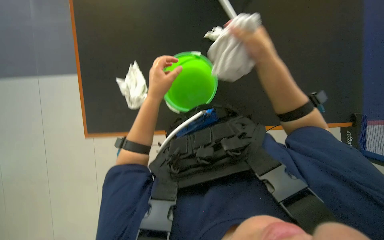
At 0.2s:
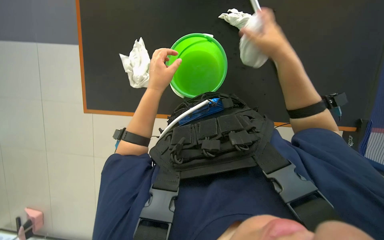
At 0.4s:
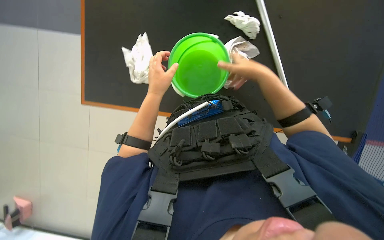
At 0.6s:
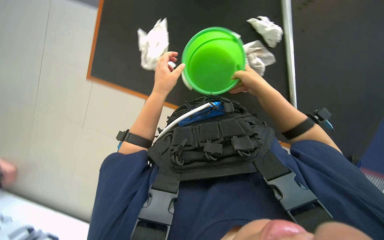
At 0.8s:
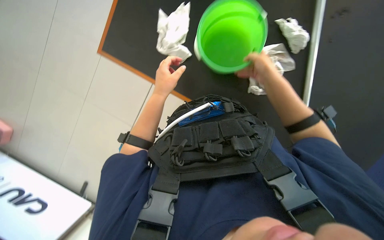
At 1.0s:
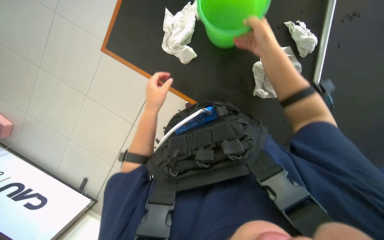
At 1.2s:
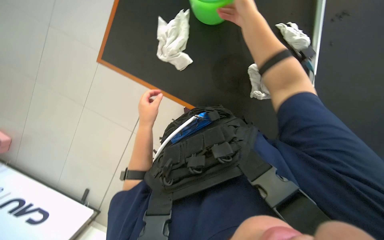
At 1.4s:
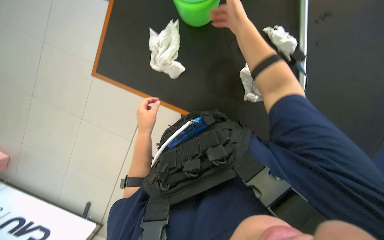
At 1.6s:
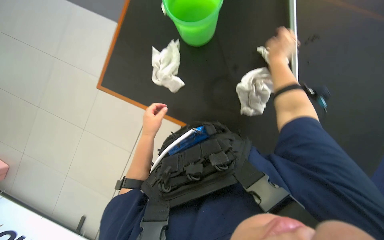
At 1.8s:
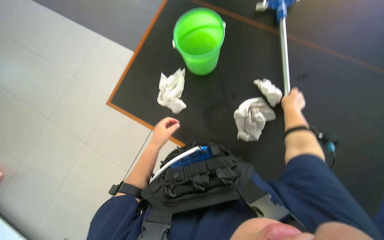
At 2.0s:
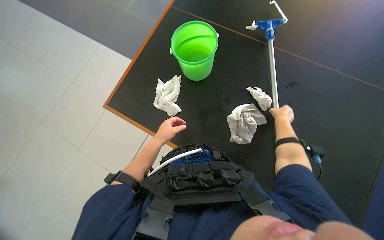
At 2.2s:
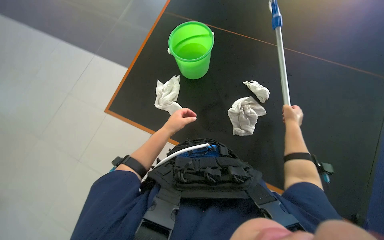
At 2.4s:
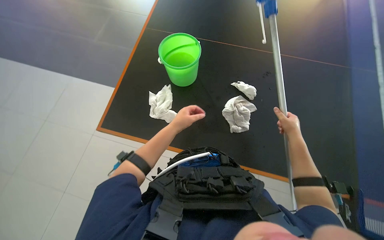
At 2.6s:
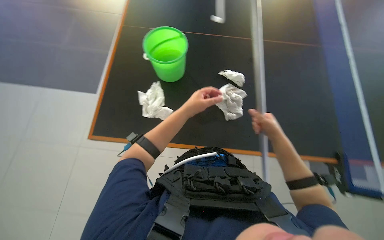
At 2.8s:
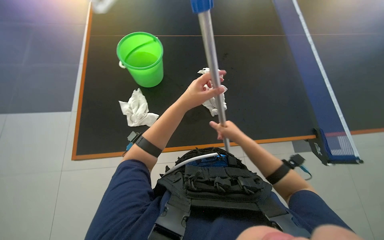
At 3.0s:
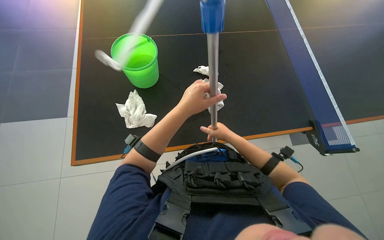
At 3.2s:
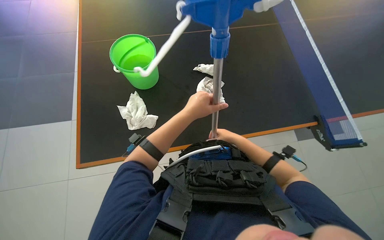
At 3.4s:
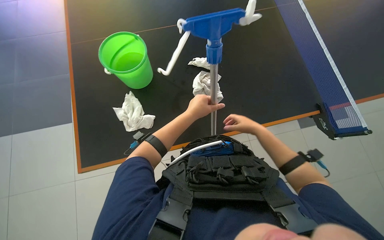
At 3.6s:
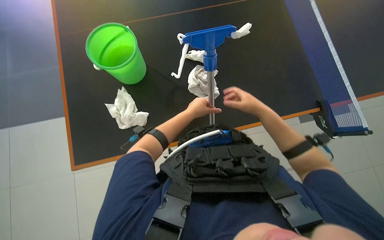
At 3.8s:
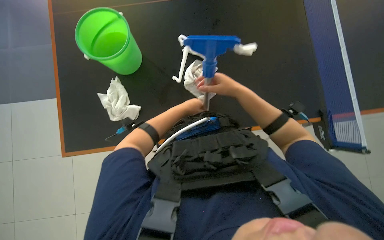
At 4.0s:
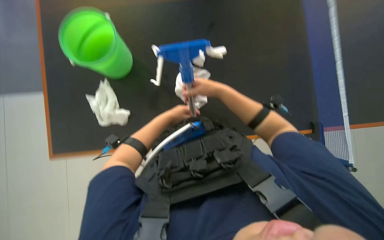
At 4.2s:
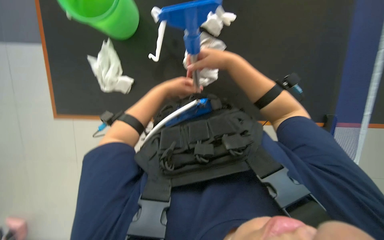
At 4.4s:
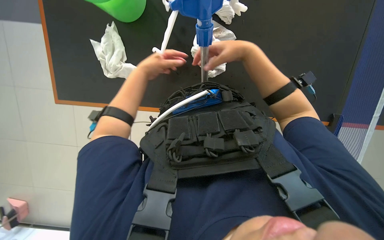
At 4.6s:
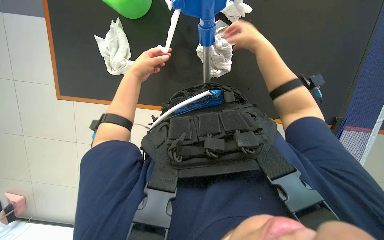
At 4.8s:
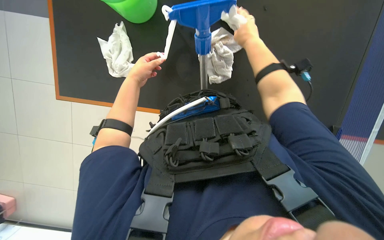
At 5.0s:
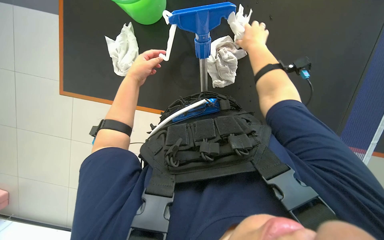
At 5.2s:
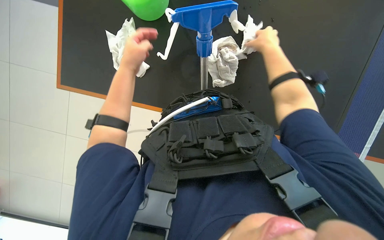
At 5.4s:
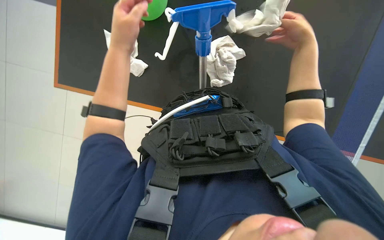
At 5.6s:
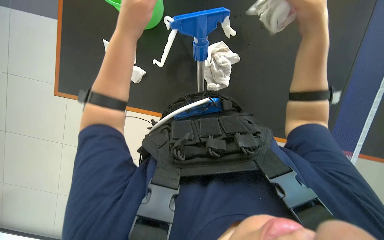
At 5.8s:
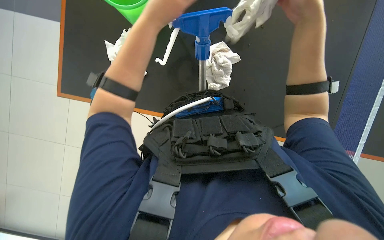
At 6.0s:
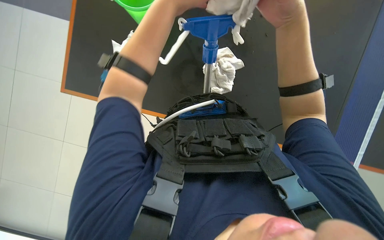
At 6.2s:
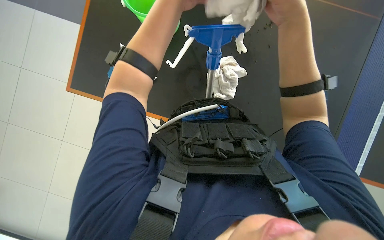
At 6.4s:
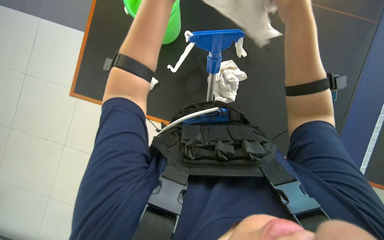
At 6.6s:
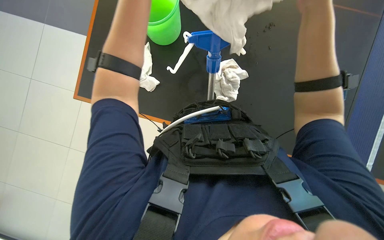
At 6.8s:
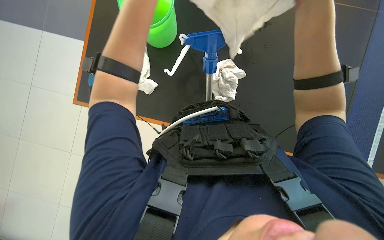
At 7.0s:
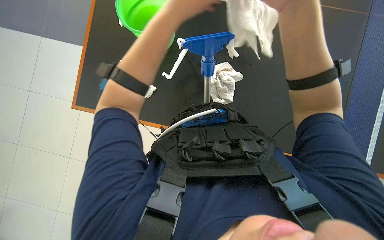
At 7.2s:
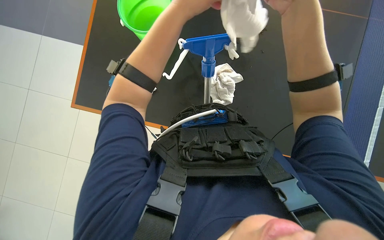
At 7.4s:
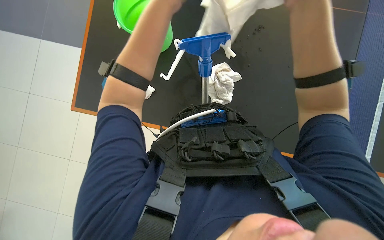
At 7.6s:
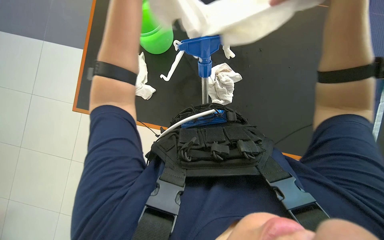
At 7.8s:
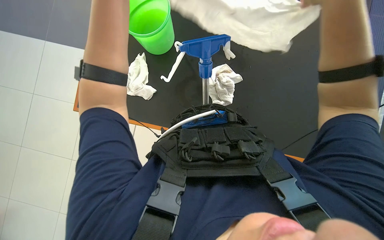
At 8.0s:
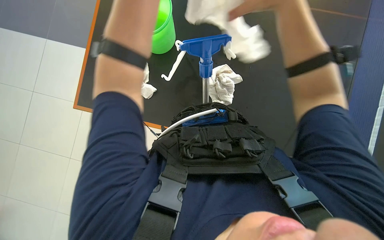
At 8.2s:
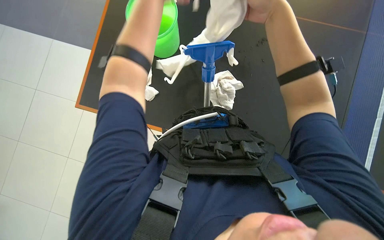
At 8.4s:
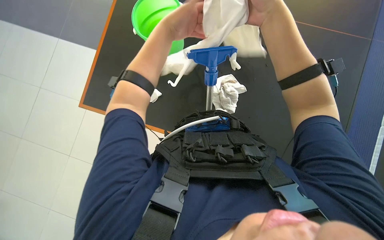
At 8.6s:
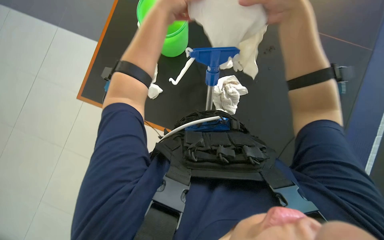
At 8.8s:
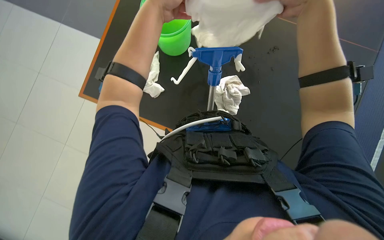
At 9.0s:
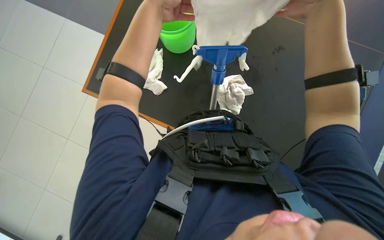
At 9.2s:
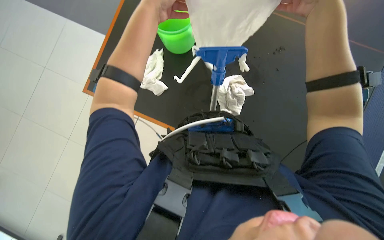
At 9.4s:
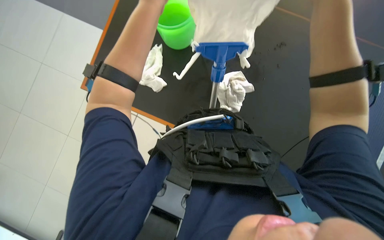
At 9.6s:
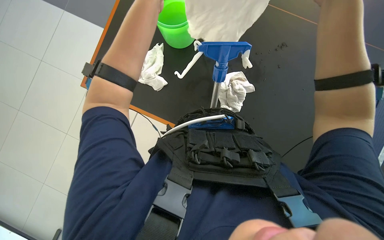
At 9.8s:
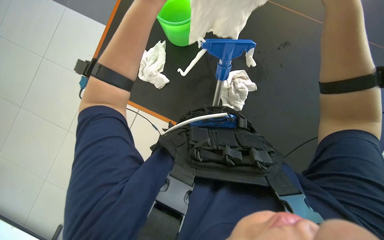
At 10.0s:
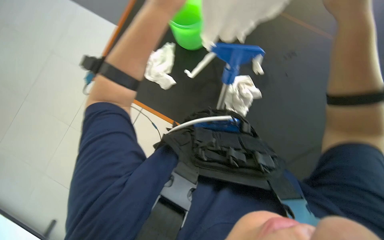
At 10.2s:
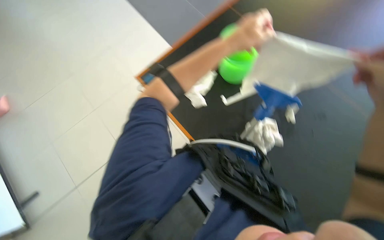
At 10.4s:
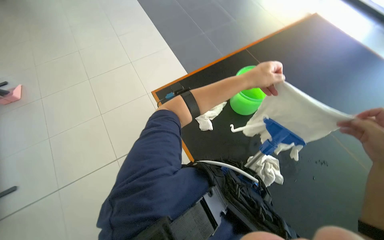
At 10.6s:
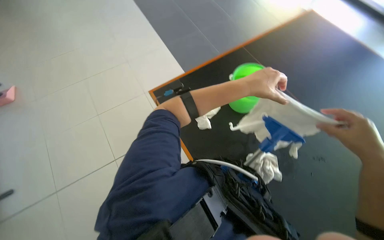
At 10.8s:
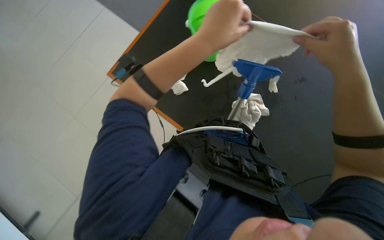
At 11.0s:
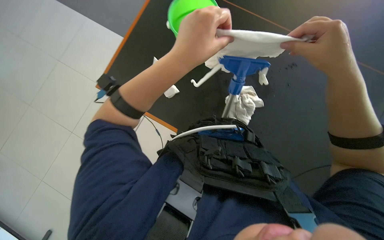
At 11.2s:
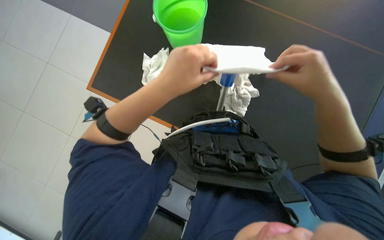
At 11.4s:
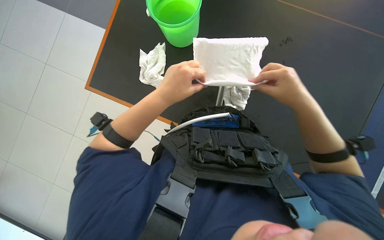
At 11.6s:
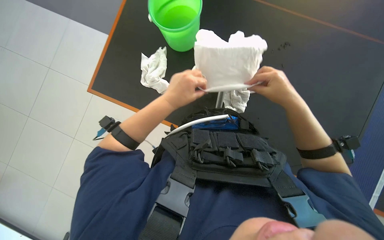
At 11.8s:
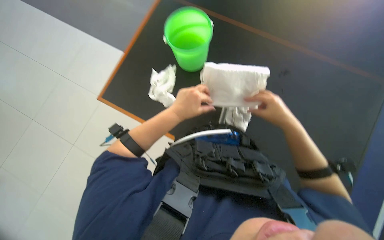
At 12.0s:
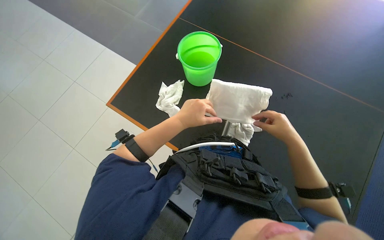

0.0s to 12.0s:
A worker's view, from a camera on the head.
Job: preparing cleaning supplies.
The whole recording: Preparing cleaning mop and bucket. The worker removes the cloth from the mop, wrings it in a bucket, and reattaches it.
0.0s to 1.6s: The right hand goes up the picture and returns, roughly 15 cm each way.
1.6s to 3.0s: The wearer looks roughly 35 degrees further to the right.
3.0s to 4.4s: The view tilts roughly 25 degrees downward. The right hand shifts roughly 25 cm up the picture, while the left hand travels farther from the camera and back again, roughly 30 cm each way.
4.4s to 6.0s: The right hand travels nearer to the camera by roughly 15 cm.
9.0s to 10.4s: The view tips upward by roughly 20 degrees. The scene turns approximately 35 degrees clockwise in the picture.
10.4s to 12.0s: Everything in view rotates some 25 degrees counterclockwise.

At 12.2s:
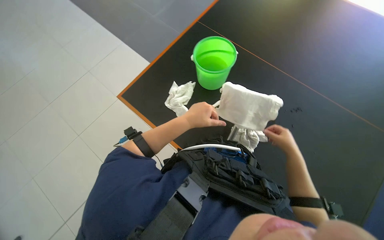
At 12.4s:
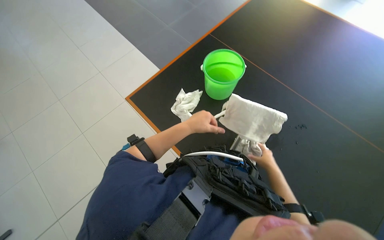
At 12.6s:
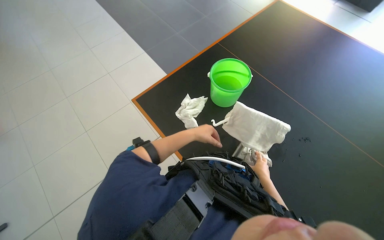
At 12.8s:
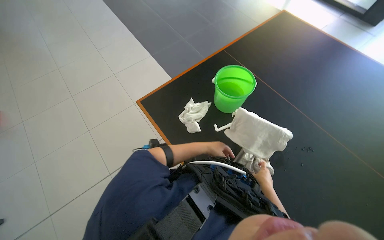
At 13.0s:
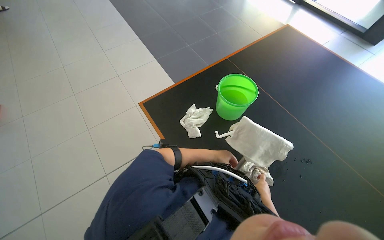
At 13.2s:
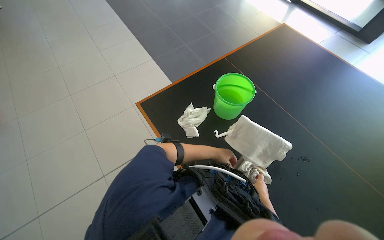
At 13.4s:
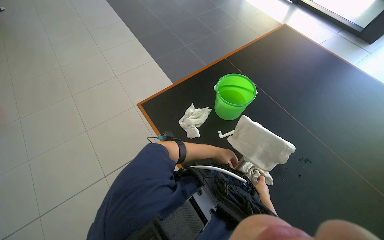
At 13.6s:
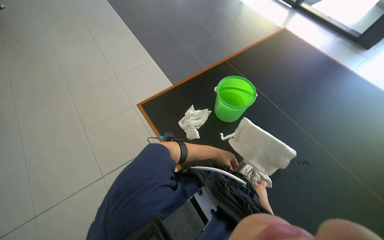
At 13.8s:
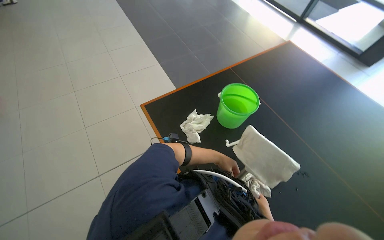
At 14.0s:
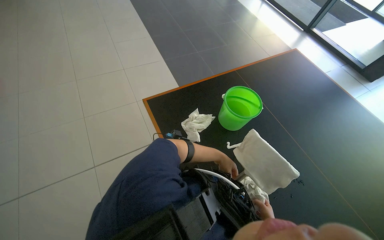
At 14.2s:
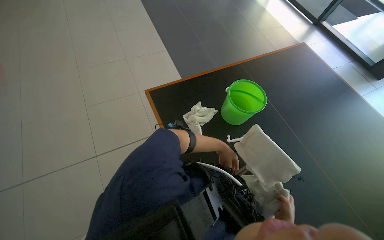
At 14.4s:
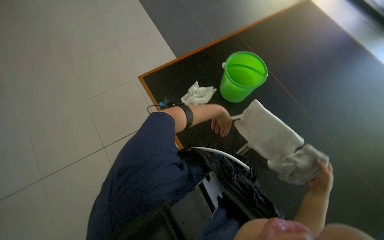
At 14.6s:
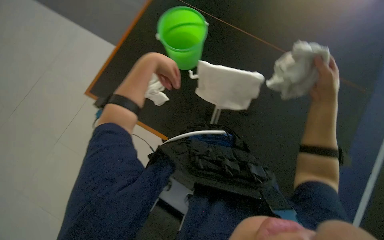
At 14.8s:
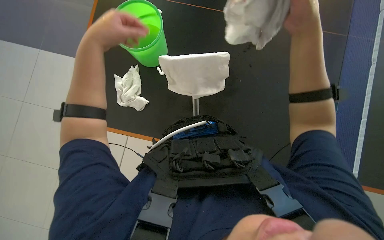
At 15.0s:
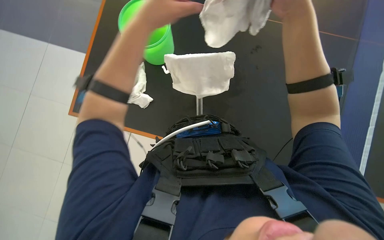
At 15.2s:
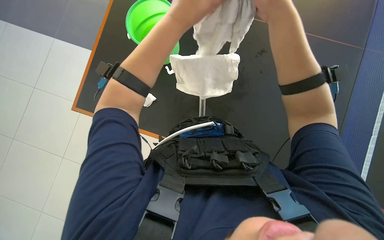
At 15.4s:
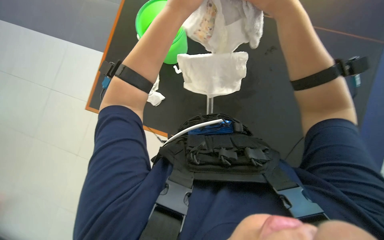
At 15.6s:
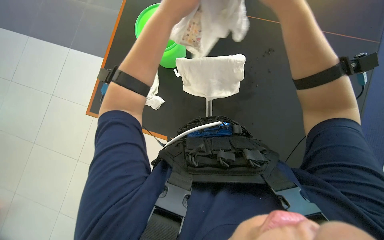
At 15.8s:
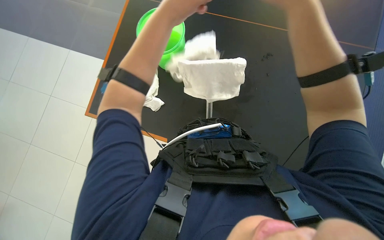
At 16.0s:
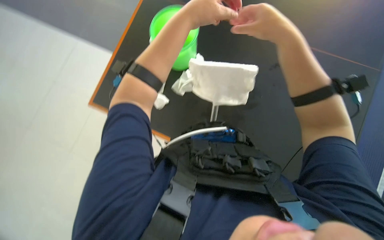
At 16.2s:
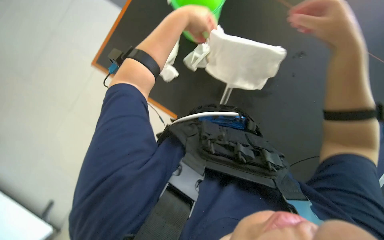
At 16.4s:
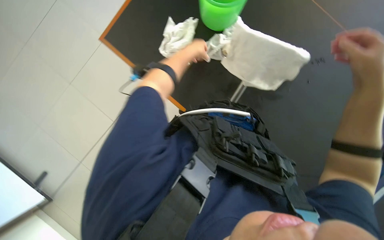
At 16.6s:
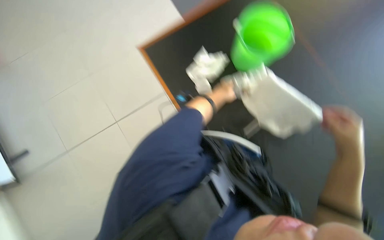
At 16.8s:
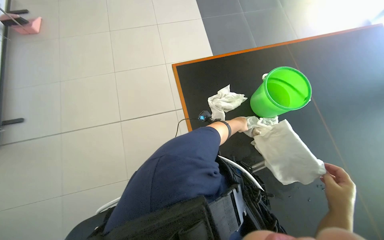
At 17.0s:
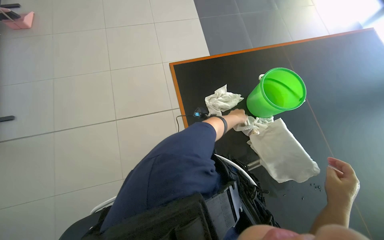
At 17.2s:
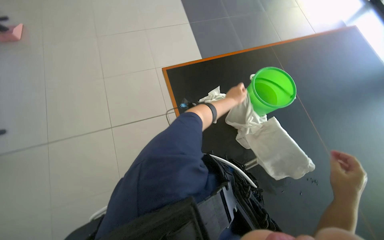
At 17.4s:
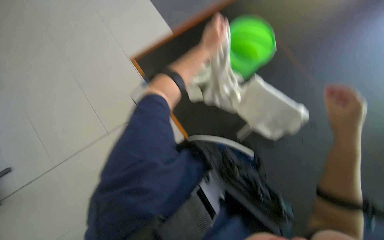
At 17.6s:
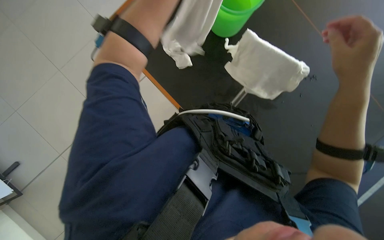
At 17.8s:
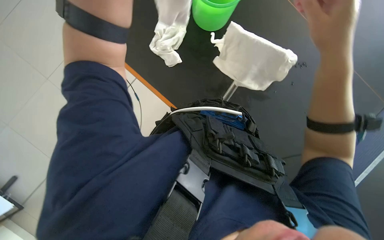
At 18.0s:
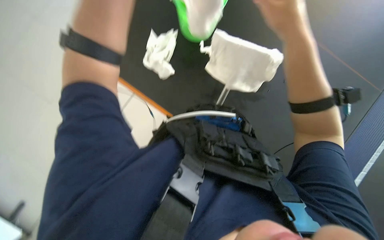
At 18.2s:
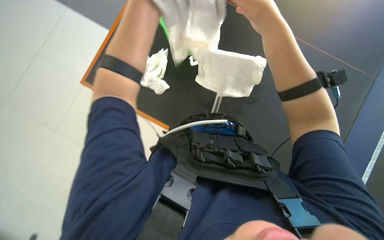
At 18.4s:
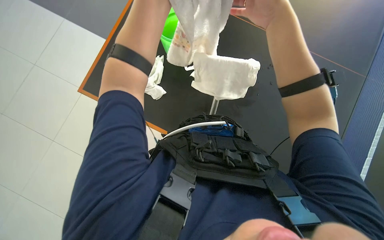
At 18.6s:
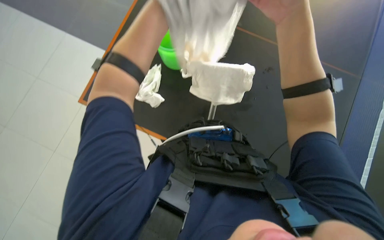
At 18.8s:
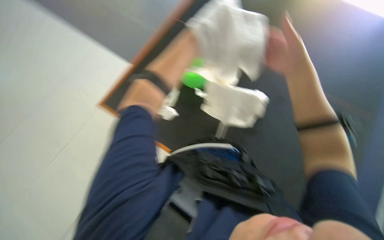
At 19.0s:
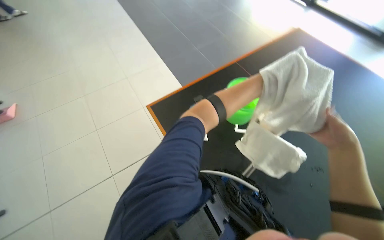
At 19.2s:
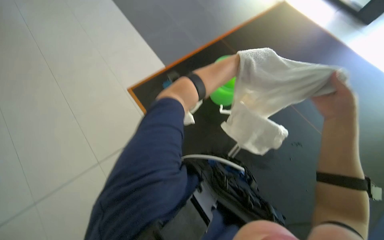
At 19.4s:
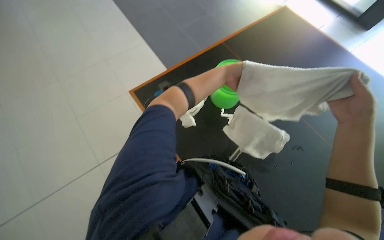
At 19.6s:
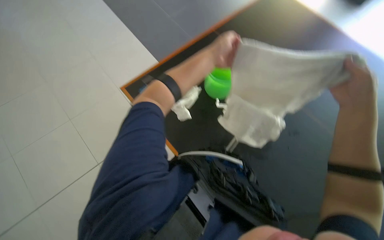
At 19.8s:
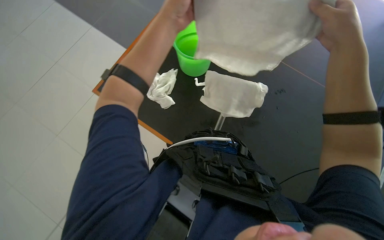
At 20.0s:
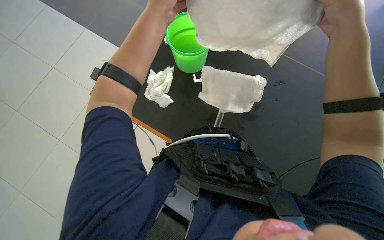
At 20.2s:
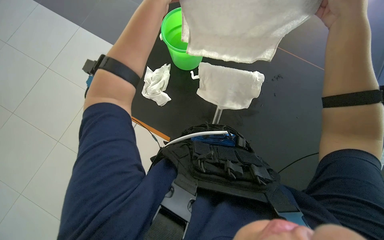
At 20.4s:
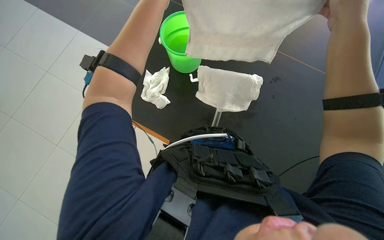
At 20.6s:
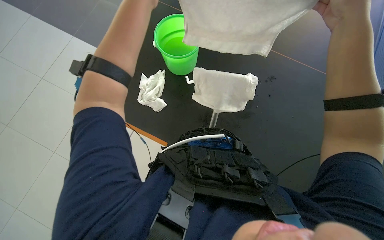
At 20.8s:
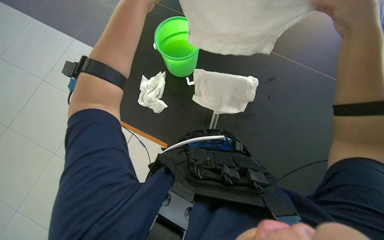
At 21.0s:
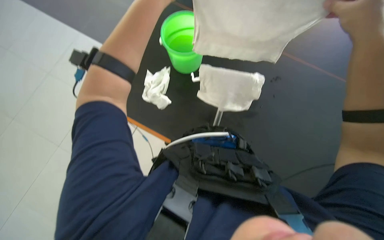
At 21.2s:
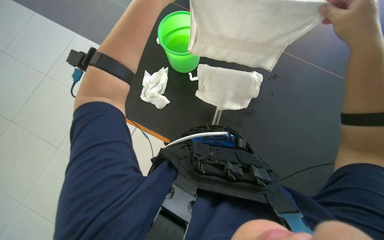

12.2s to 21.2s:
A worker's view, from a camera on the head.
Job: preparing cleaning supplies.
The whole recording: Preparing cleaning mop and bucket. The worker removes the cloth from the mop, wrings it in a bucket, and reattaches it.
12.2s to 13.8s: The wearer looks about 10 degrees further upward. Both hands travel together farther from the camera, roughly 15 cm.
13.8s to 15.2s: The wearer looks about 25 degrees further downward. The scene turns roughly 40 degrees counterclockwise in the picture.
15.2s to 16.6s: The scene rotates clockwise by some 40 degrees.
16.6s to 18.2s: The scene turns about 30 degrees counterclockwise in the picture.
19.8s to 21.2s: The right hand goes approximately 10 cm to the right.
